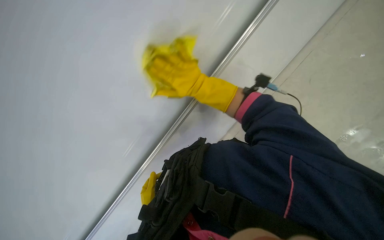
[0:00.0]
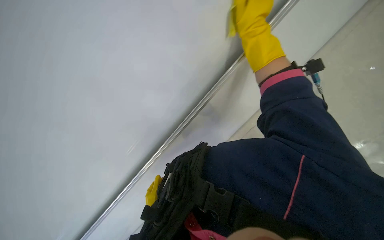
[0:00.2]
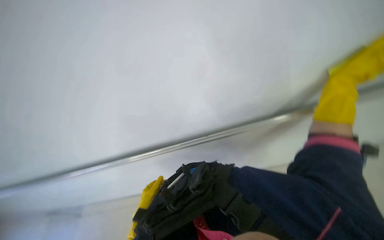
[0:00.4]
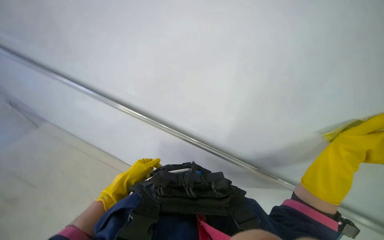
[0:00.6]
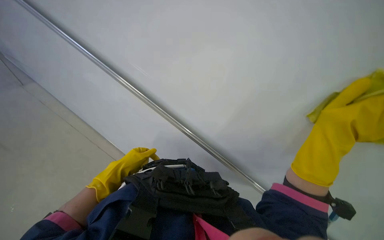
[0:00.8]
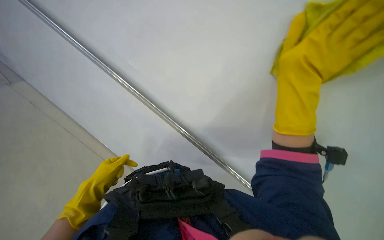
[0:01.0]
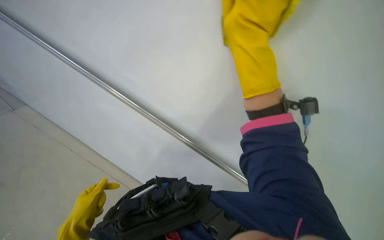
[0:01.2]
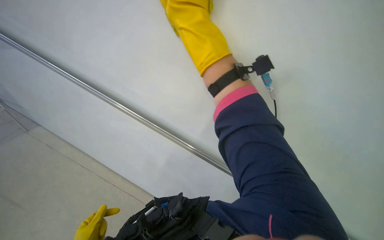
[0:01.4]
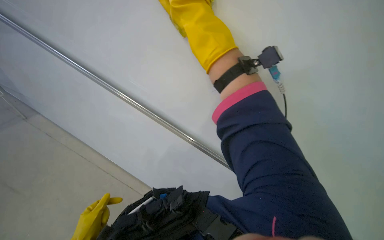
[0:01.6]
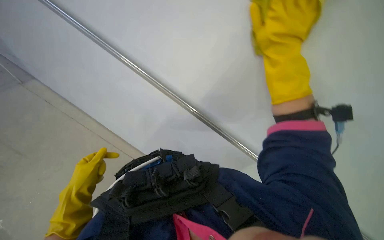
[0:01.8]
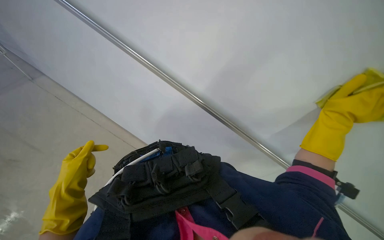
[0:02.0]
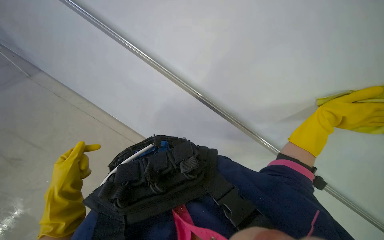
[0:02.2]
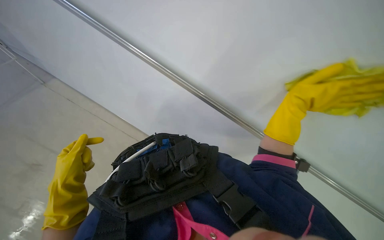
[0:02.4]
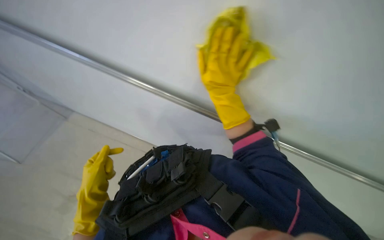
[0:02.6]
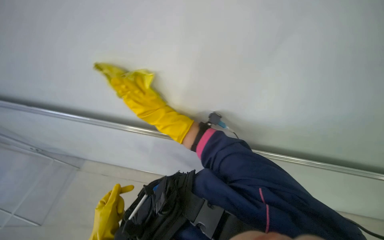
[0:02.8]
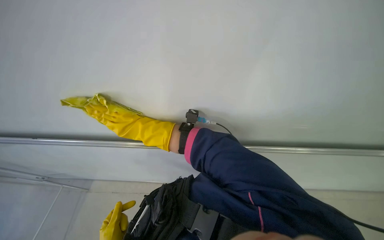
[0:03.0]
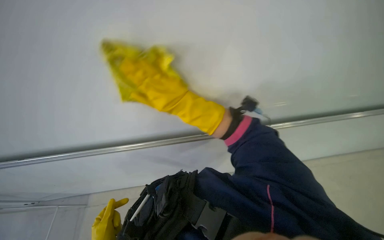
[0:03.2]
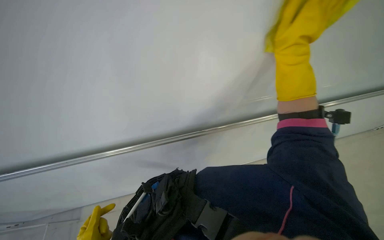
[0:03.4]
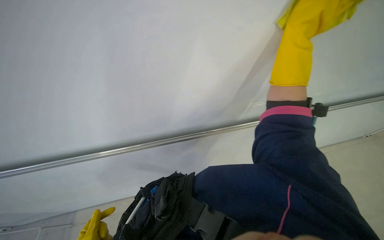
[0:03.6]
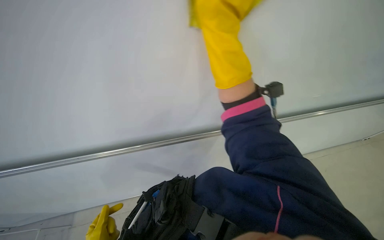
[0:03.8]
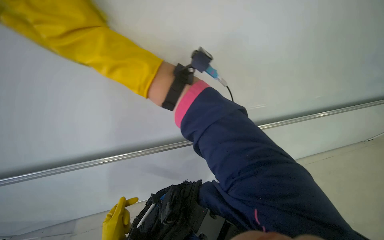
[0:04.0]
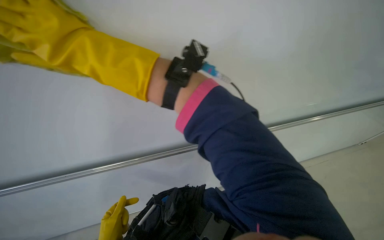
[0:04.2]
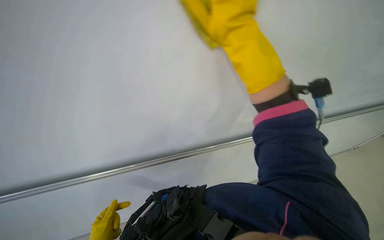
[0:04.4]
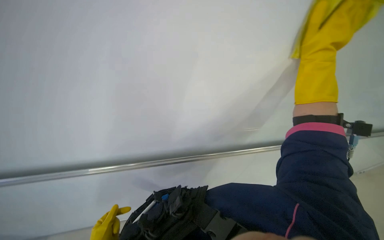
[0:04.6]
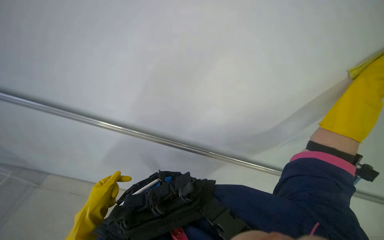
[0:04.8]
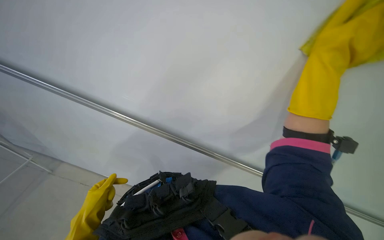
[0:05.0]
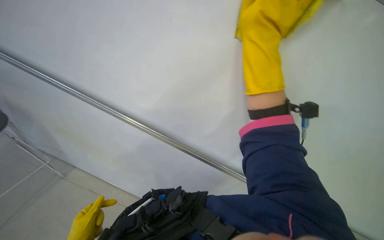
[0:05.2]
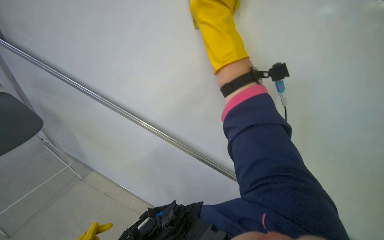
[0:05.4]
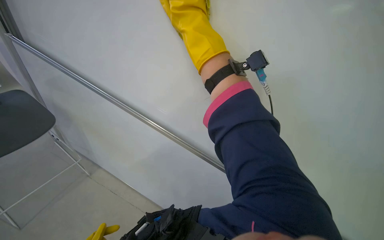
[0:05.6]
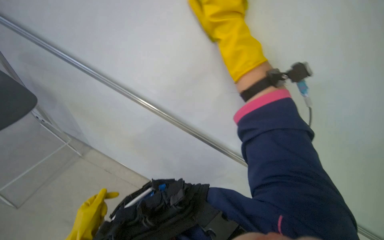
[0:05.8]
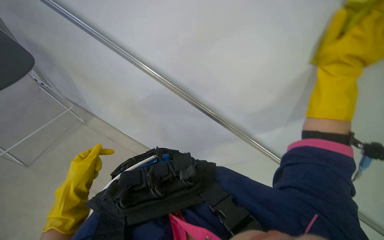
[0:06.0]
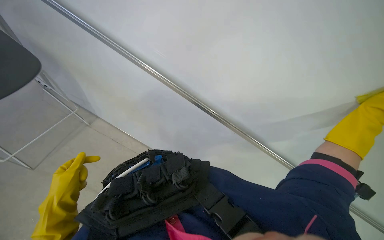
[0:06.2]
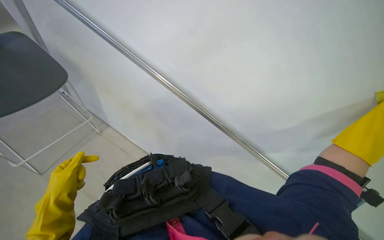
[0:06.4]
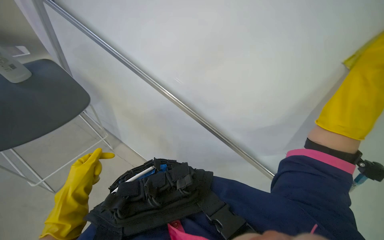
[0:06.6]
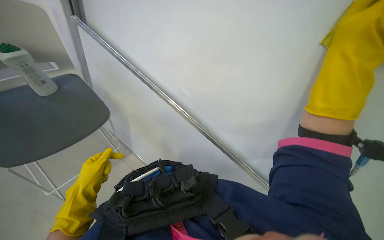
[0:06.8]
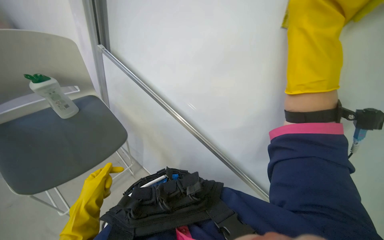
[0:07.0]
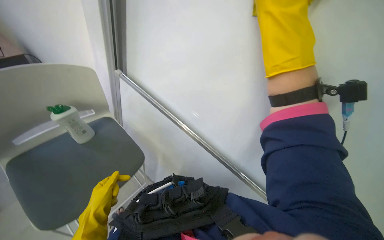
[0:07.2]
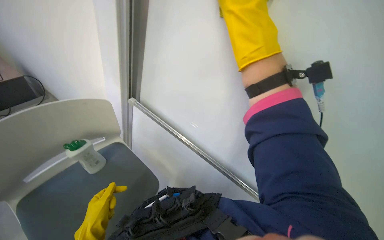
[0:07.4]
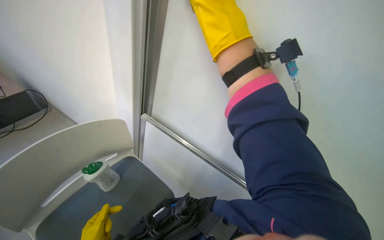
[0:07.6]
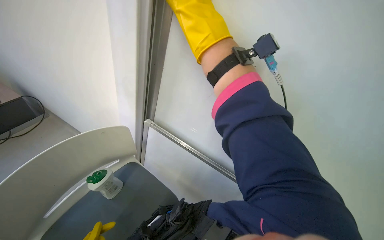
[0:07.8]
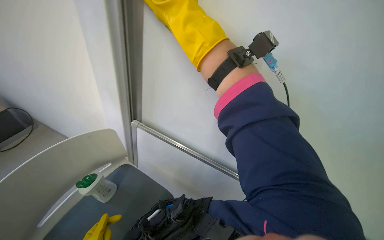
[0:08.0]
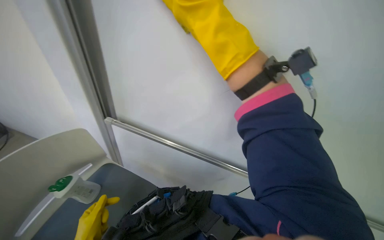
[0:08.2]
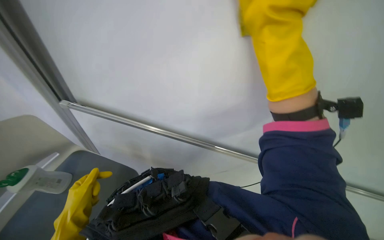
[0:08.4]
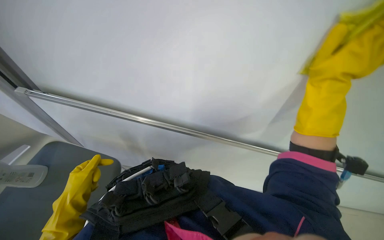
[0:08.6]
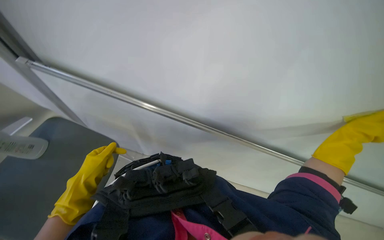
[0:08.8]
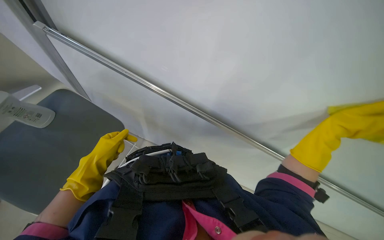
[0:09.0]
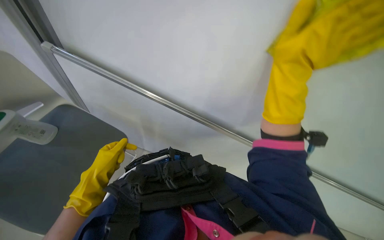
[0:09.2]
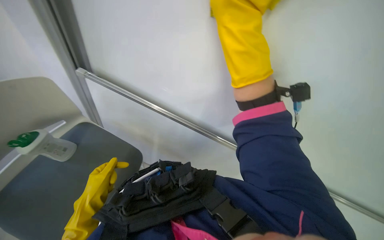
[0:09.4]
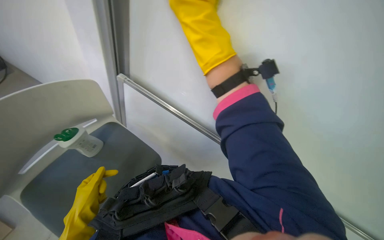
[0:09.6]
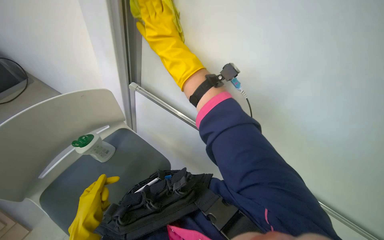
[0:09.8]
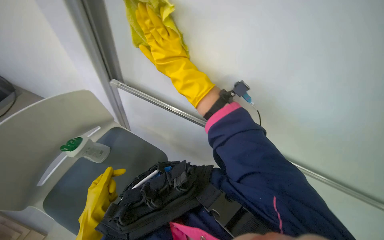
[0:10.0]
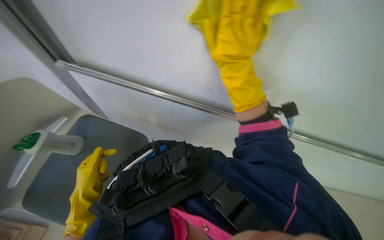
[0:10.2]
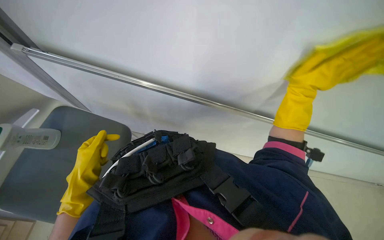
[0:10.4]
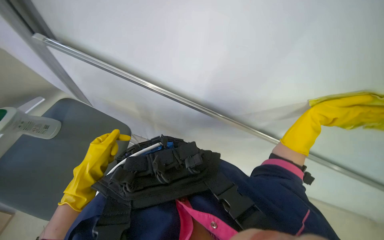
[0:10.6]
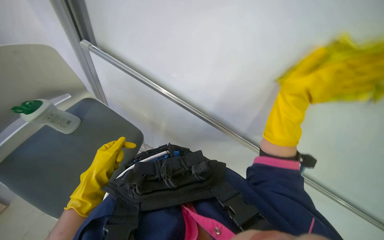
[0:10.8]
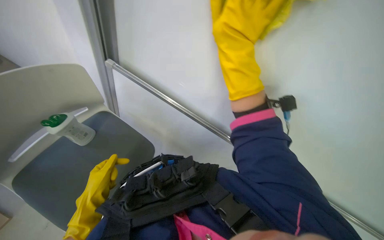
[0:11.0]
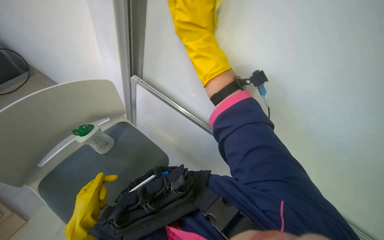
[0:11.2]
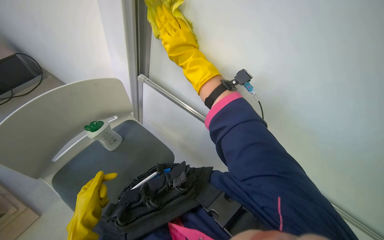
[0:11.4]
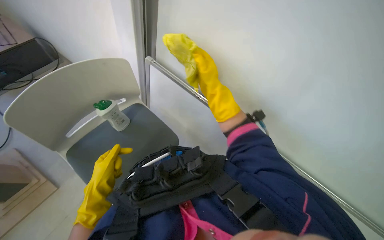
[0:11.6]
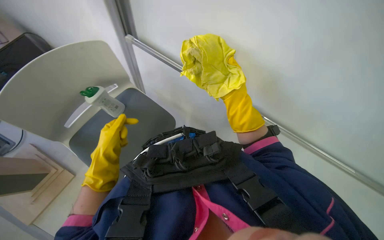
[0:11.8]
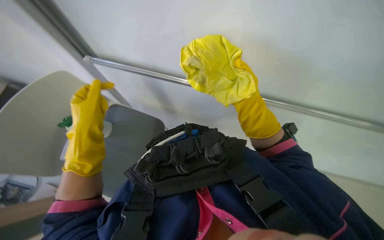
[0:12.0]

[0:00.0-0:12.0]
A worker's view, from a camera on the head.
Job: wiping surfaces.
The whole recording: Cleaning white cabinet/wall. The worker wipes the white cabinet and its metal rail with a yellow cloth.
0:01.6 to 0:03.0: The camera pitches downward, by some 15 degrees.
0:03.0 to 0:04.4: The view tilts about 15 degrees upward.
0:06.0 to 0:07.6: The view tilts about 15 degrees upward.
0:09.0 to 0:10.4: The left hand moves some 15 cm down the picture and comes back.
0:10.4 to 0:12.0: The left hand is displaced farther from the camera by some 15 cm.

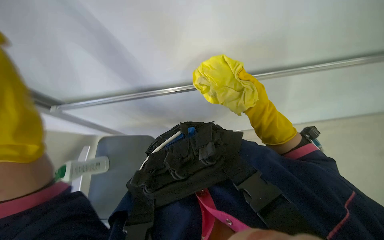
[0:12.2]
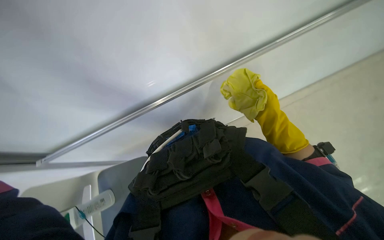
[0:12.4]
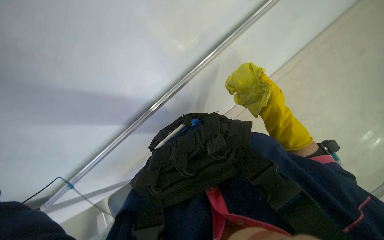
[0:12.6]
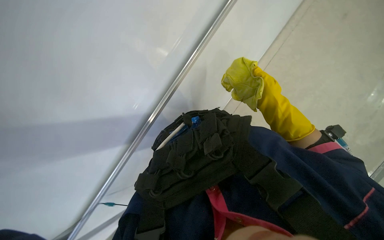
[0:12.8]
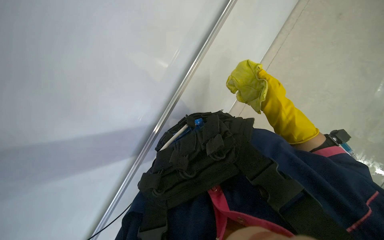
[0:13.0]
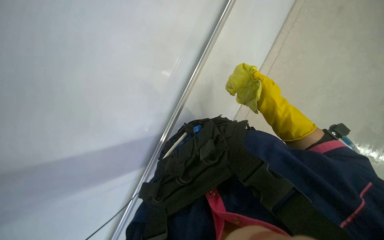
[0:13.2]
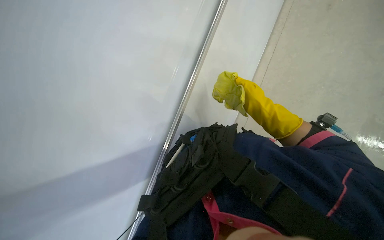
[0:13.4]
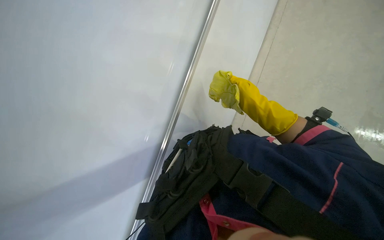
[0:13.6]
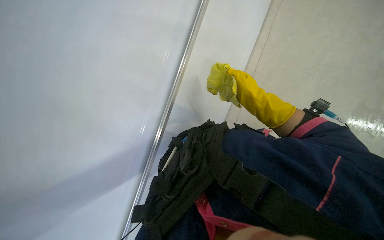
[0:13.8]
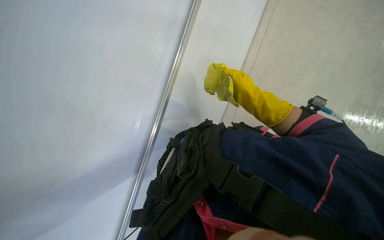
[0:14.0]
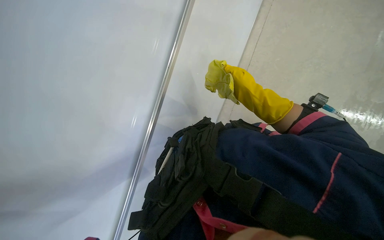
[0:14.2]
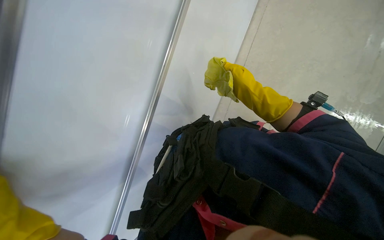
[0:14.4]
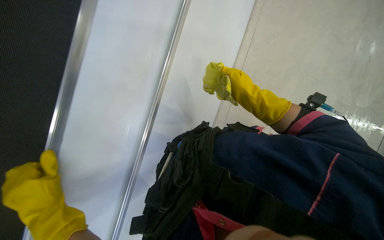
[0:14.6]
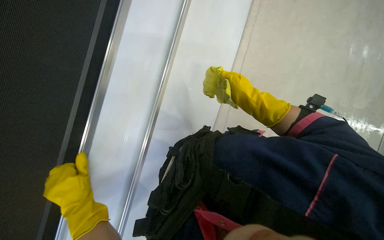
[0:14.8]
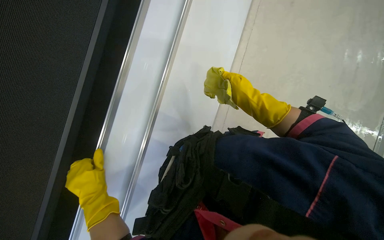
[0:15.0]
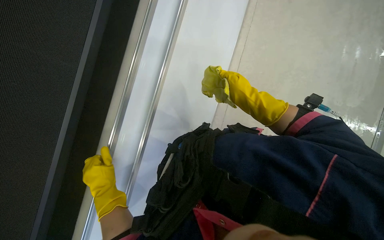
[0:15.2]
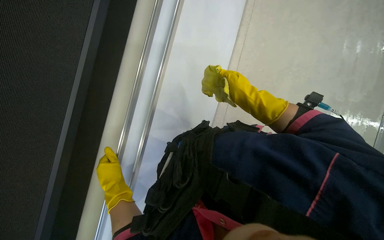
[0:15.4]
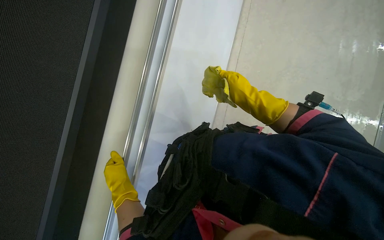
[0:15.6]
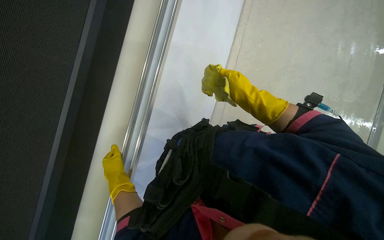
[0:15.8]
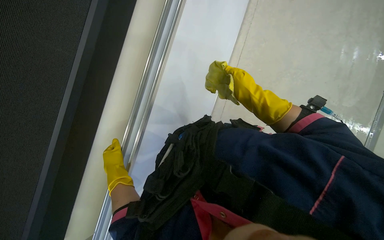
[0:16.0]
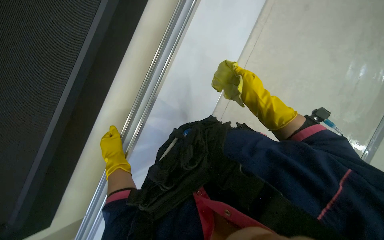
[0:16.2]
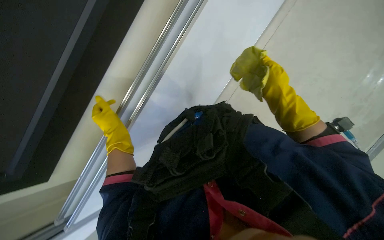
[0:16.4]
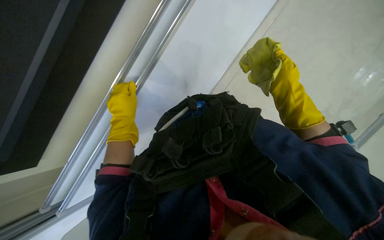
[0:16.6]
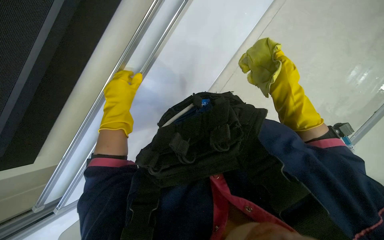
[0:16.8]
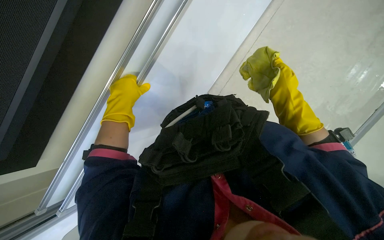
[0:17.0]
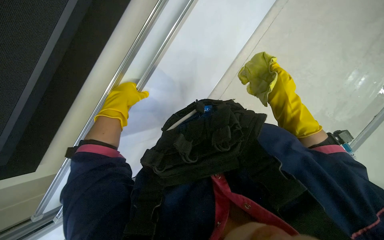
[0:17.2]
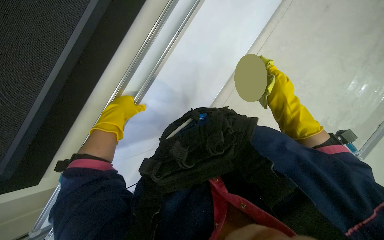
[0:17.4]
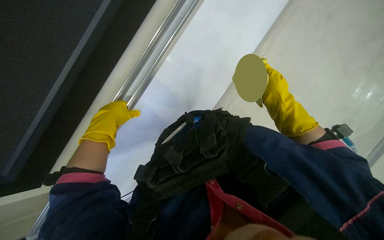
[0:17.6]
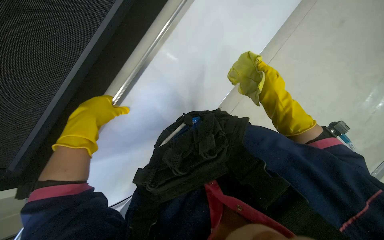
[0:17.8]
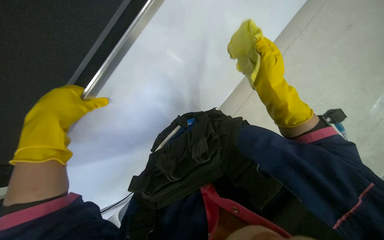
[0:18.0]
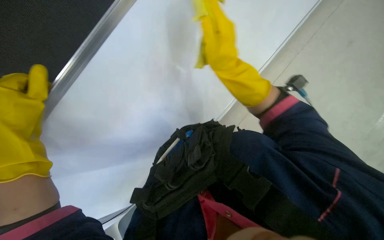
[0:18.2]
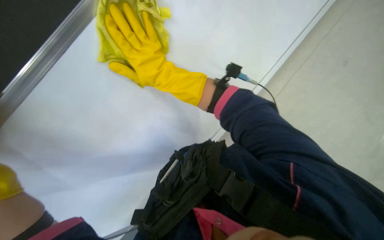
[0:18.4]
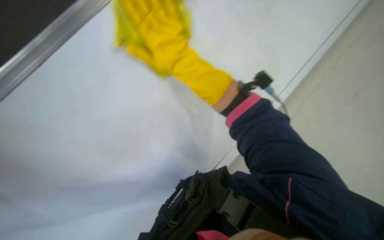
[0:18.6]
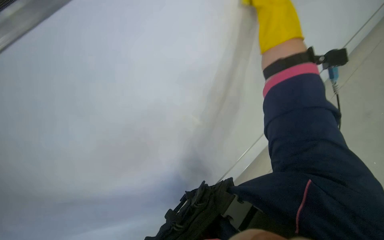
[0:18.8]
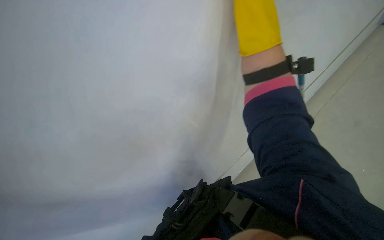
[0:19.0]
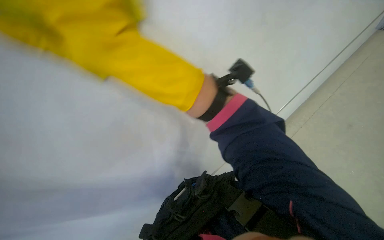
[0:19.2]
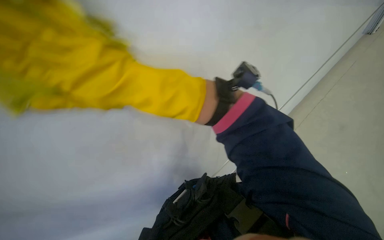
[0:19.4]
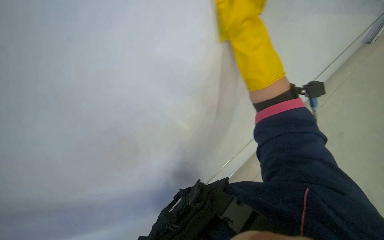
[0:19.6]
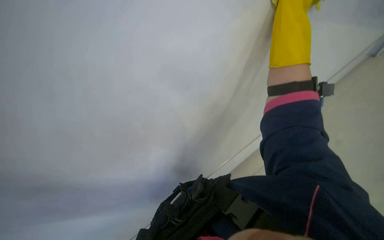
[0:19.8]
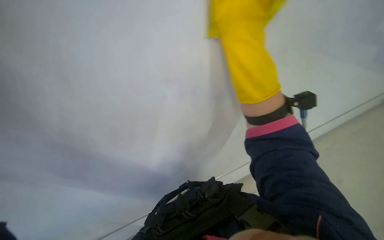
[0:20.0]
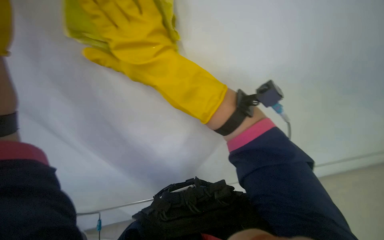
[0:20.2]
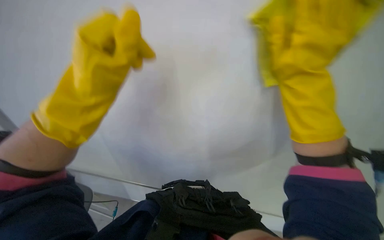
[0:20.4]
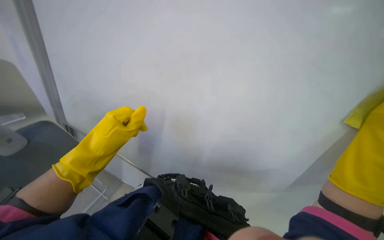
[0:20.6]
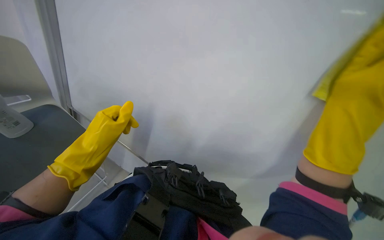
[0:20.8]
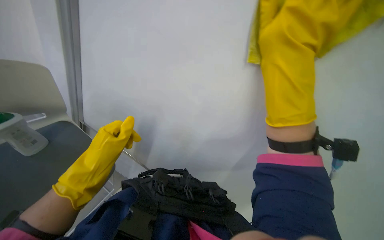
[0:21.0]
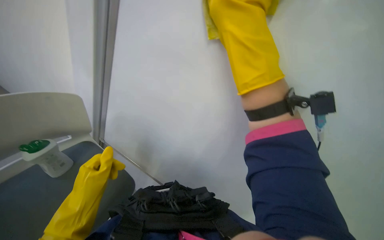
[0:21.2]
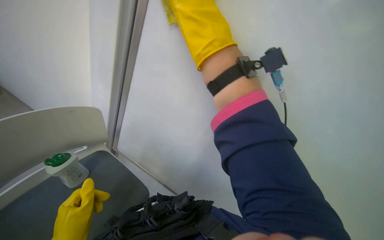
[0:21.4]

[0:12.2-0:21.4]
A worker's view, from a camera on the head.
Job: wiping surfaces.
The whole recording: Cleaning white cabinet/wall. The worker wipes the white cabinet and its metal rail with a yellow cloth.
0:12.2 to 0:13.8: The right hand moves nearer and farther over some 10 cm, changing direction 2 times.
0:15.2 to 0:16.8: The view tilts roughly 15 degrees downward. Everything in view rotates about 25 degrees clockwise.
0:16.8 to 0:18.4: The right hand moves to the left, roughly 30 cm.
0:18.4 to 0:19.8: The right hand swings left and right, roughly 30 cm each way, with 2 reversals.
